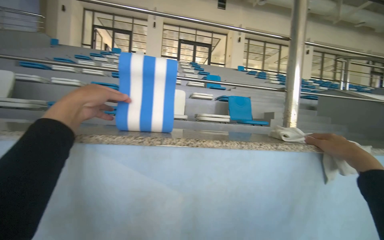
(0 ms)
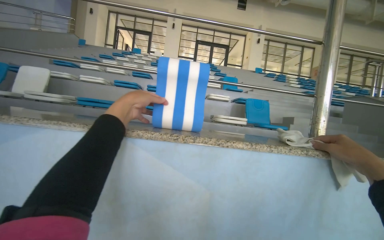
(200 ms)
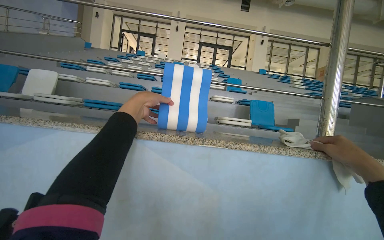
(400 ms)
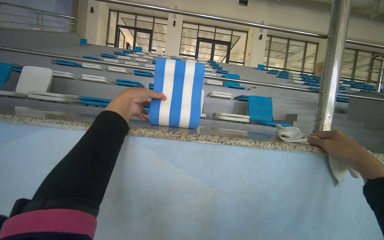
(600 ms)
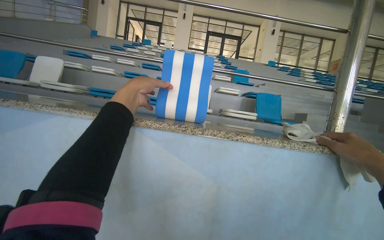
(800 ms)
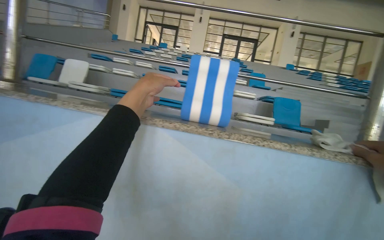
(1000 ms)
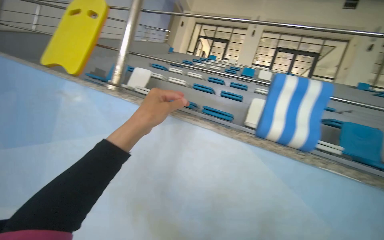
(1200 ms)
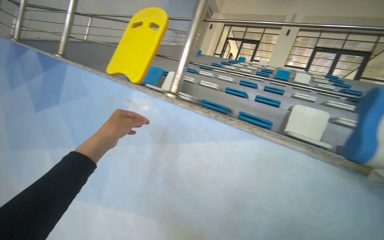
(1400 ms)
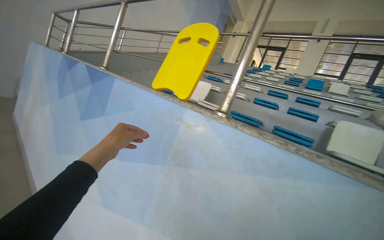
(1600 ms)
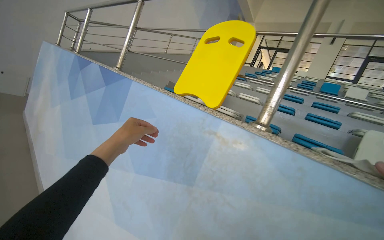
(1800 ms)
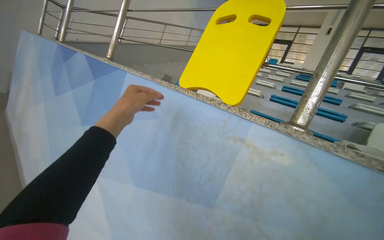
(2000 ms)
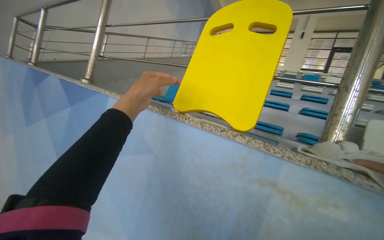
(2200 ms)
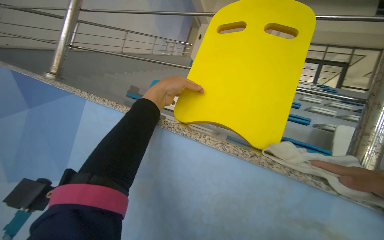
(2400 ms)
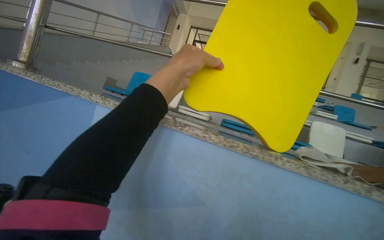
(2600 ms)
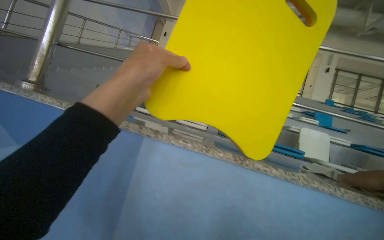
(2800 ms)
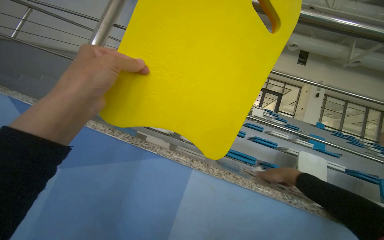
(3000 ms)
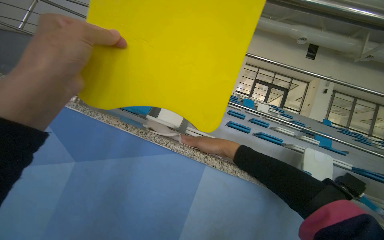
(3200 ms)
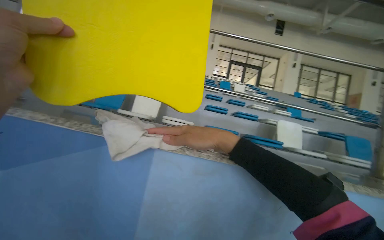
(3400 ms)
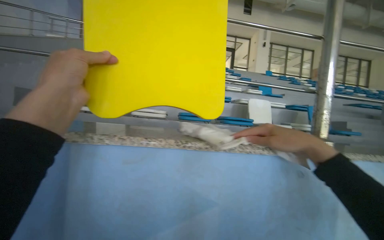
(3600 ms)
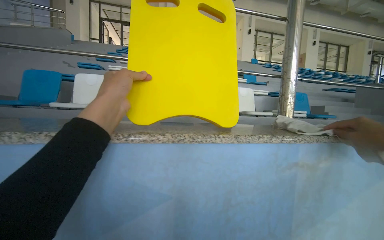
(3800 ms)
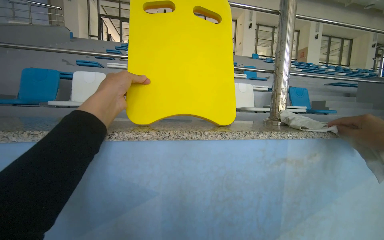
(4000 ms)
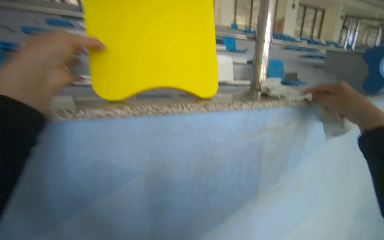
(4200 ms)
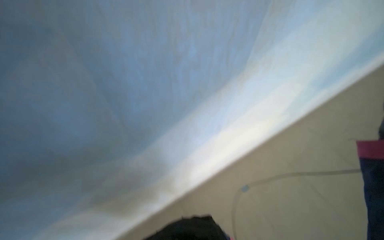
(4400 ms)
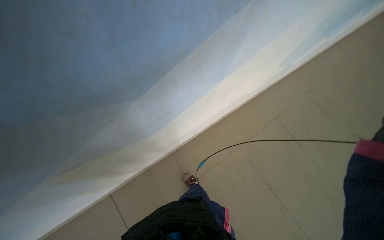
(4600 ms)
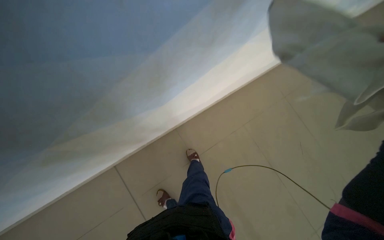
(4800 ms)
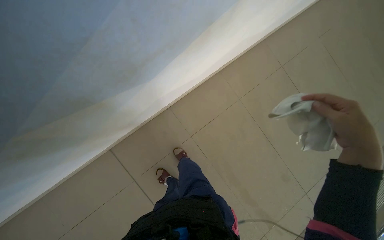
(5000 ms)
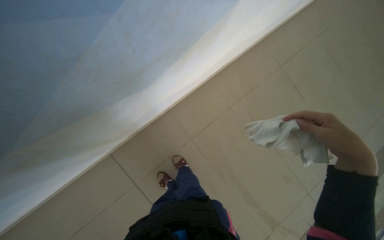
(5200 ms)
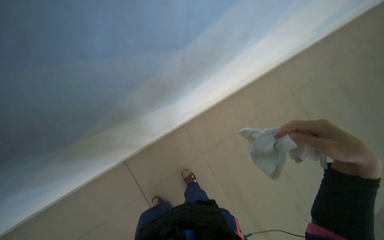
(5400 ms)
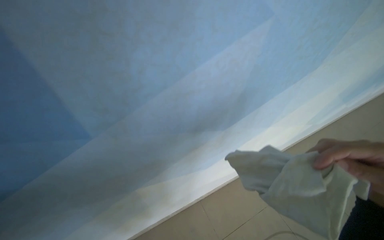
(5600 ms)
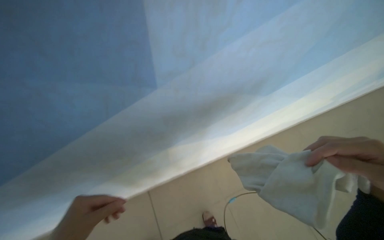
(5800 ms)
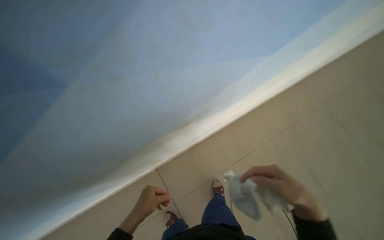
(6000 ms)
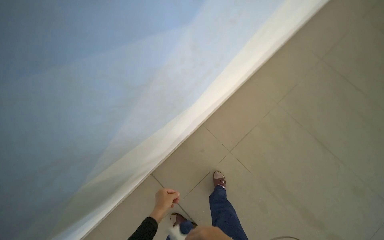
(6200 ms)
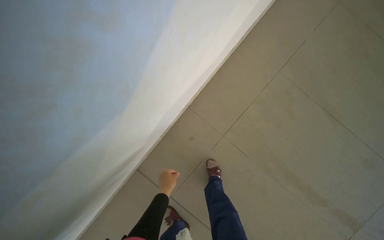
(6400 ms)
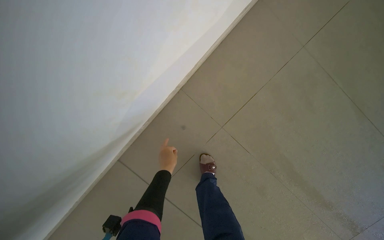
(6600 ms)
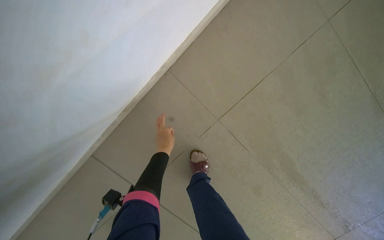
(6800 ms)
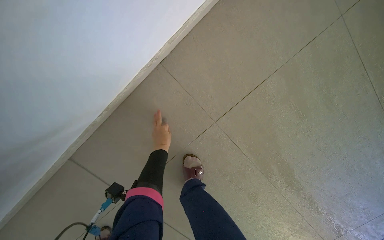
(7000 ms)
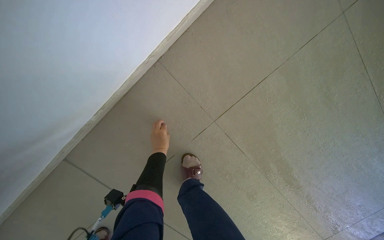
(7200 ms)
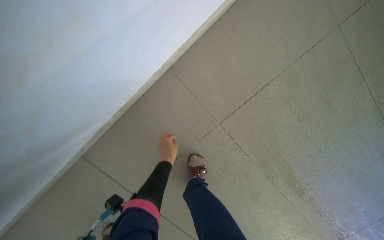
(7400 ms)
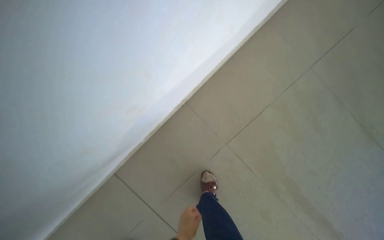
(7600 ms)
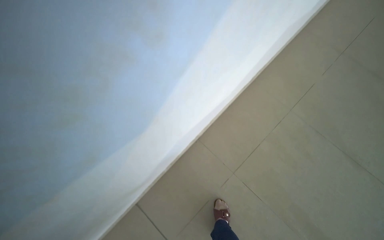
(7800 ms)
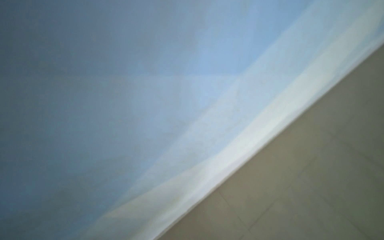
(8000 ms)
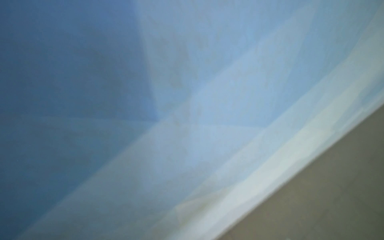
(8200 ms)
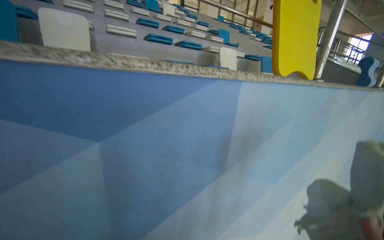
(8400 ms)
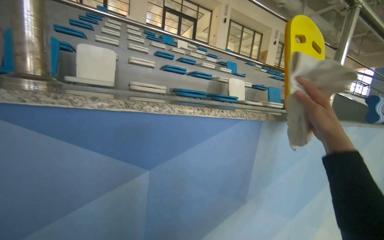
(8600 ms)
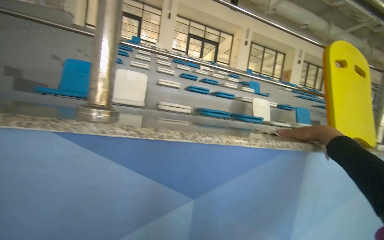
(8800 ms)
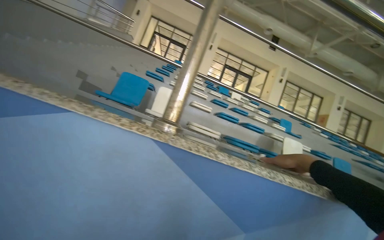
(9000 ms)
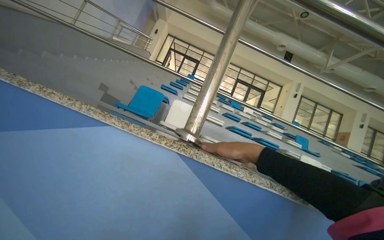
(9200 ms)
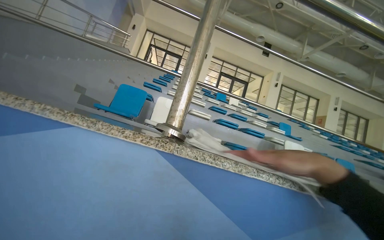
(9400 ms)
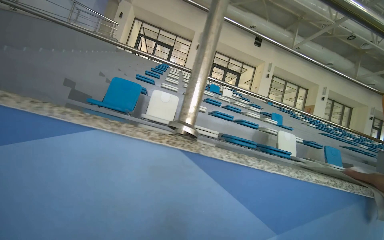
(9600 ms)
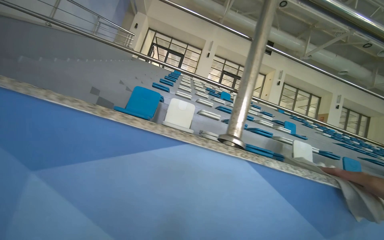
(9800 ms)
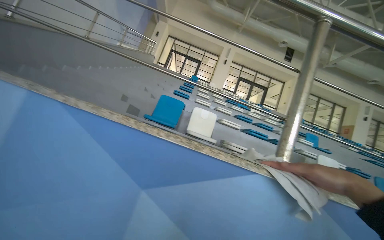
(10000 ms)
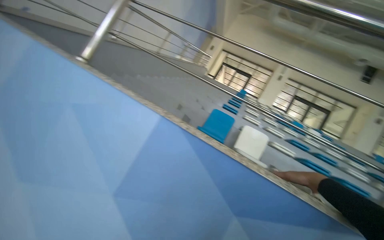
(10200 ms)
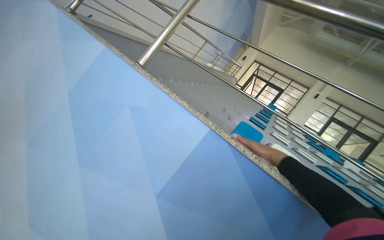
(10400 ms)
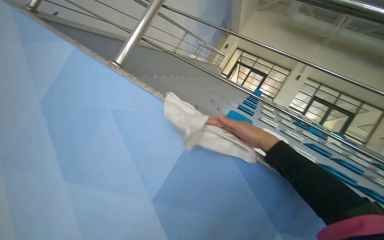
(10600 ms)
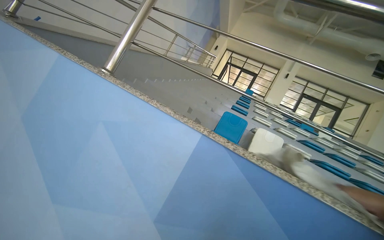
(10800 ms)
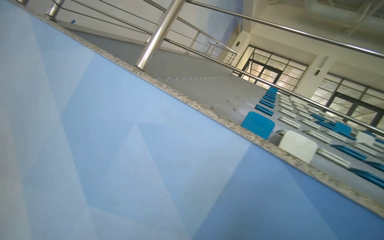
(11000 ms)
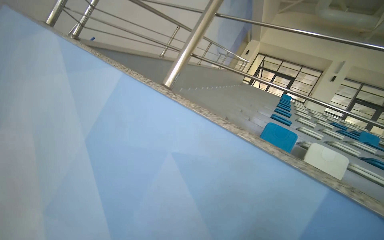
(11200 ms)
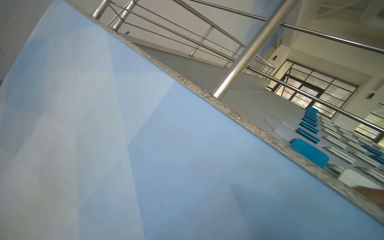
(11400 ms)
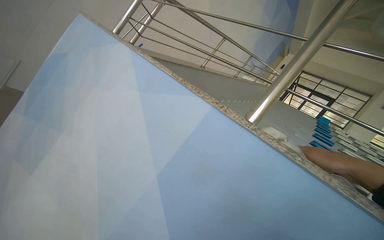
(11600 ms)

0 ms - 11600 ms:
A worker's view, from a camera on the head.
Job: wiping surfaces.
The whole recording: Wiping pool ledge. The worker wipes the pool ledge with a white cloth, moving kickboards and floats.
0 ms - 1400 ms: The wearer's head swings about 40 degrees to the left.
1400 ms - 2800 ms: The head travels roughly 1 m. The view swings about 20 degrees to the right.
2800 ms - 4400 ms: The head turns to the right by approximately 35 degrees. The camera pitches downward, by approximately 30 degrees.
7200 ms - 8800 ms: The wearer moves approximately 90 cm. The view swings about 15 degrees to the left. The view tips upward by roughly 65 degrees.
8800 ms - 10200 ms: The head travels some 70 cm. The head rotates about 35 degrees to the left. The view tilts roughly 15 degrees upward.
10200 ms - 11600 ms: The head travels roughly 60 cm. The view swings roughly 20 degrees to the left.

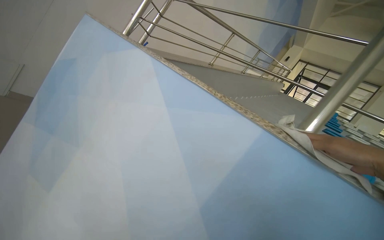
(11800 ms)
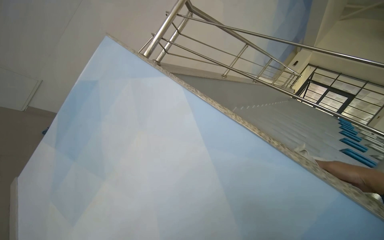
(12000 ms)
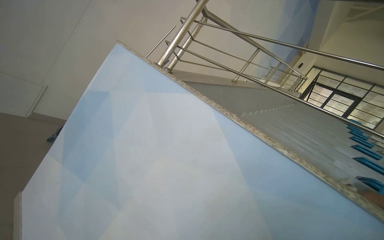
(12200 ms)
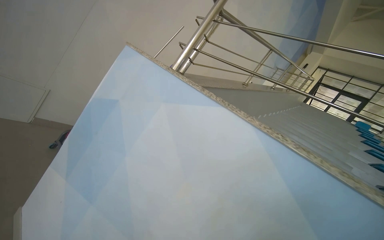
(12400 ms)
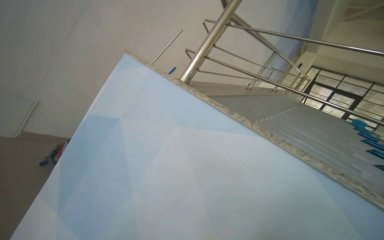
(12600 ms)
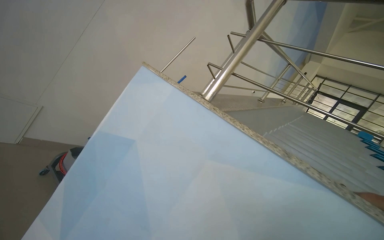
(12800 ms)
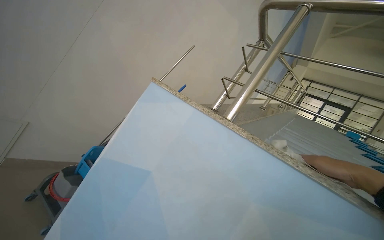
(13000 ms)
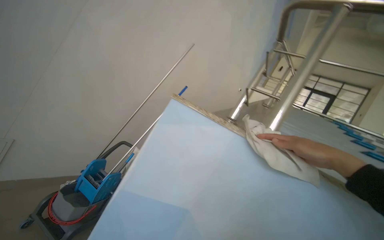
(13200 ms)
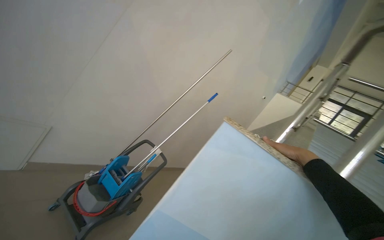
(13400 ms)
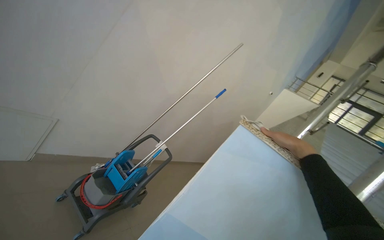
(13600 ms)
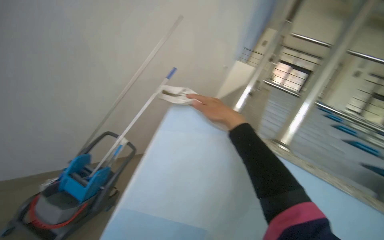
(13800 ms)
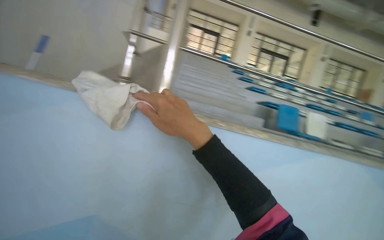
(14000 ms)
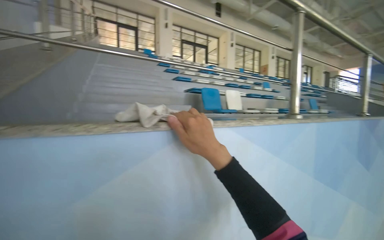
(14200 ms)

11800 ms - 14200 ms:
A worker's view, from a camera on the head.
Job: wiping surfaces.
The whole recording: Wiping pool ledge. The worker wipes the pool ledge with a white cloth, moving kickboards and floats.
11800 ms - 13000 ms: The camera travels roughly 1 m.
13000 ms - 14200 ms: The wearer's head swings roughly 65 degrees to the right. The view tips downward by about 20 degrees.

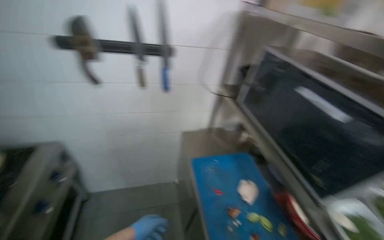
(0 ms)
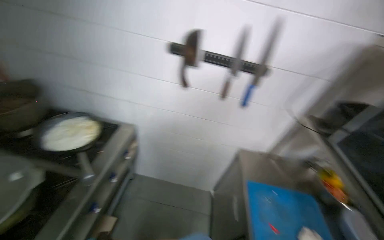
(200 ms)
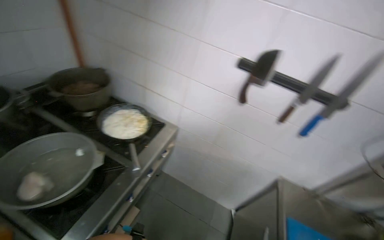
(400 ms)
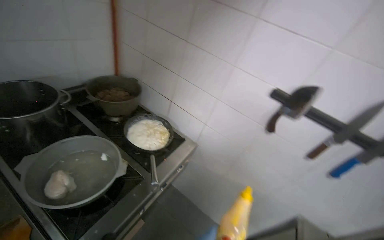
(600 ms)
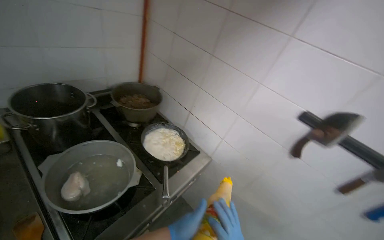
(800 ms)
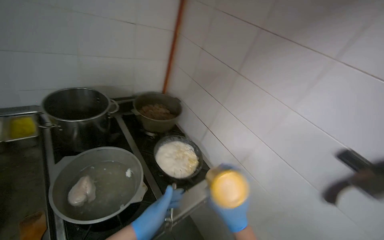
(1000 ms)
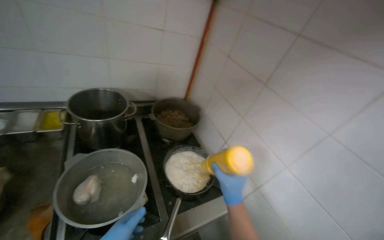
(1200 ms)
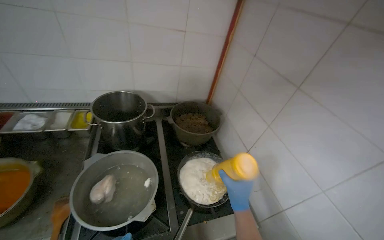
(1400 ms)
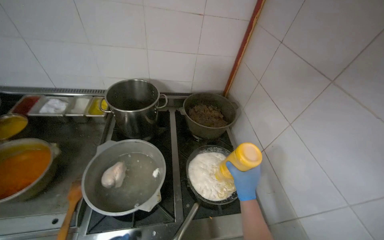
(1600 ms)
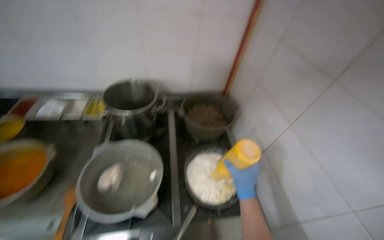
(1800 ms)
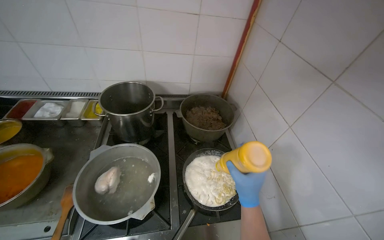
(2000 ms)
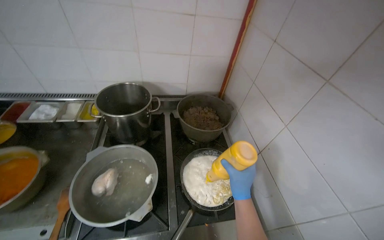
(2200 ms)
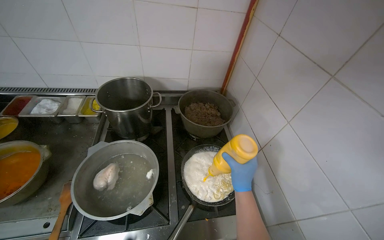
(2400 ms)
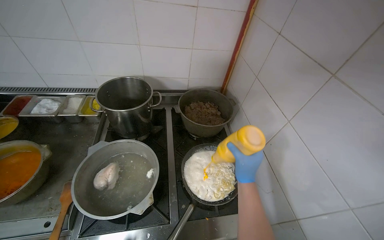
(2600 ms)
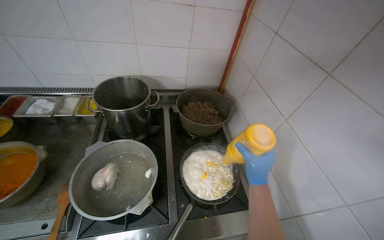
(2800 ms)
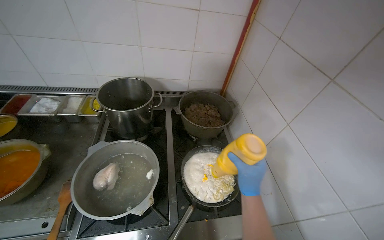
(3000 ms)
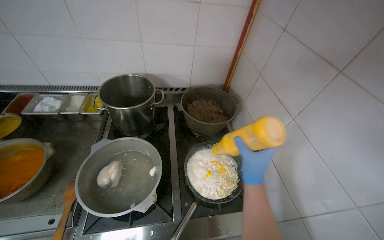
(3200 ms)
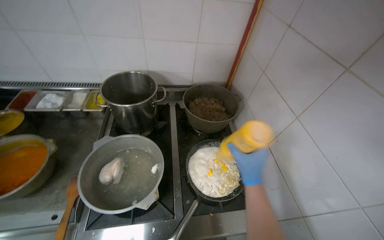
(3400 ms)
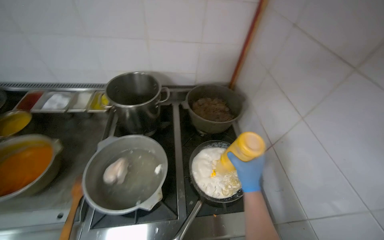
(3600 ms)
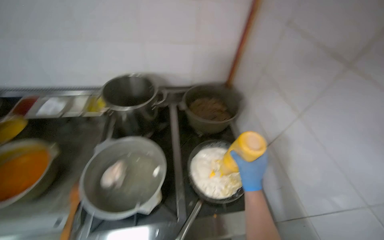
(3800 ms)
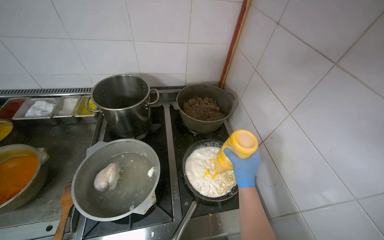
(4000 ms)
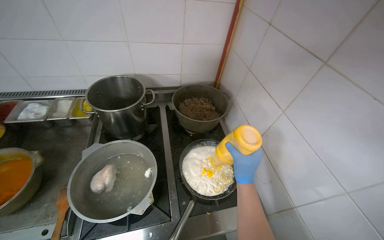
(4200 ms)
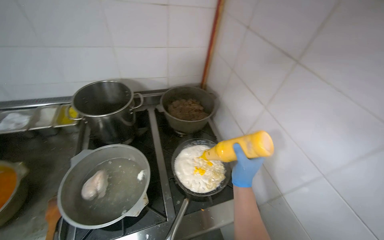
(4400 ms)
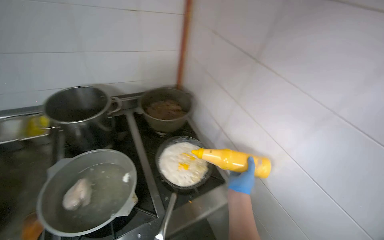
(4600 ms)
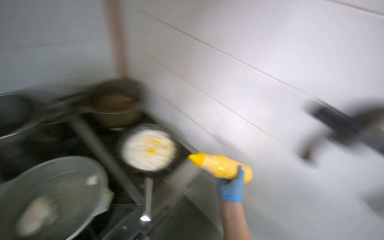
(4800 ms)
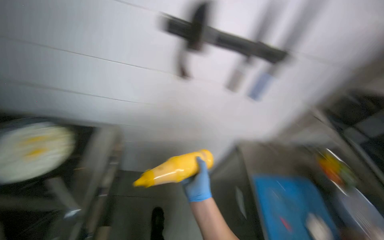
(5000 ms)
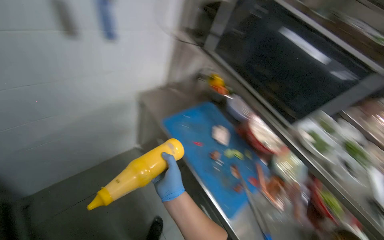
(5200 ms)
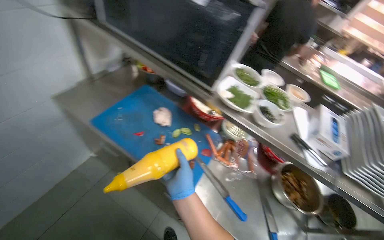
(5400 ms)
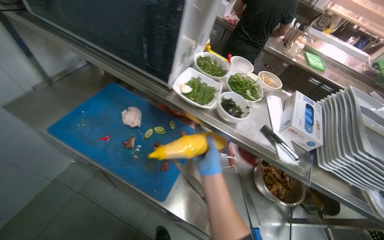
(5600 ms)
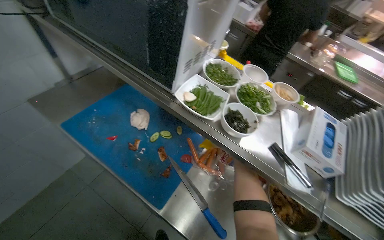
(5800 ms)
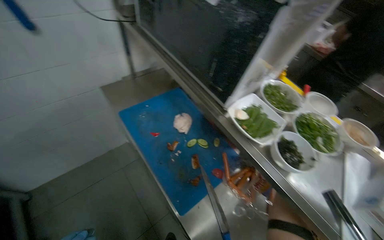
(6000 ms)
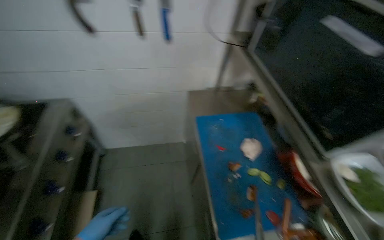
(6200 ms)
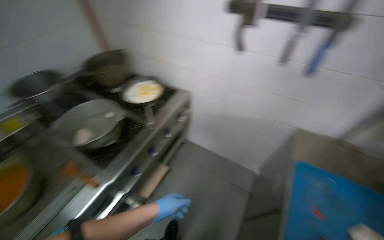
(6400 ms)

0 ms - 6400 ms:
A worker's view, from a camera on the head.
Job: cooking food.
The whole recording: Cooking and seasoning pan ingredients. The worker adds sauce and various seasonings to a pan, then stirs the ingredients on the stove.
0 ms - 1600 ms: The camera travels about 60 cm. The head turns to the left by some 90 degrees. The wearer looks about 15 degrees further upward.
3200 ms - 4800 ms: The wearer's head swings about 40 degrees to the right.
4800 ms - 6400 ms: The camera travels roughly 40 cm. The camera pitches downward, by approximately 20 degrees.
